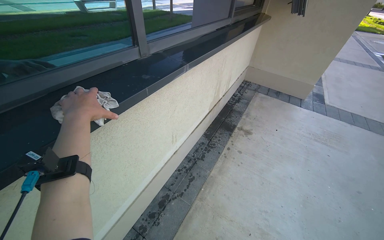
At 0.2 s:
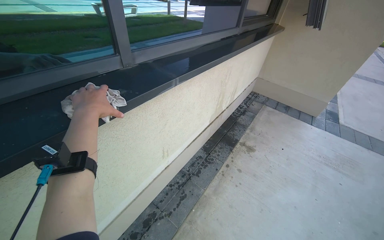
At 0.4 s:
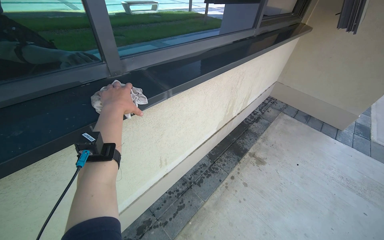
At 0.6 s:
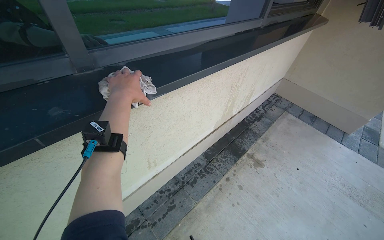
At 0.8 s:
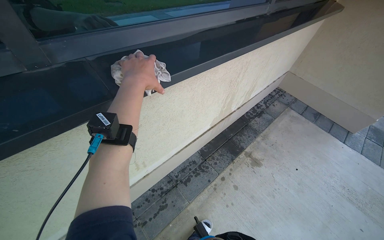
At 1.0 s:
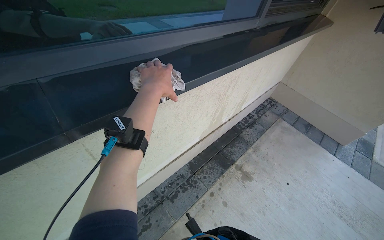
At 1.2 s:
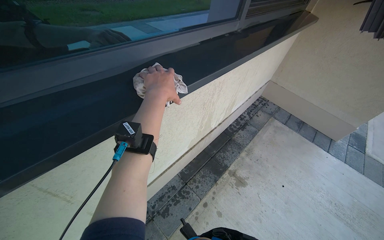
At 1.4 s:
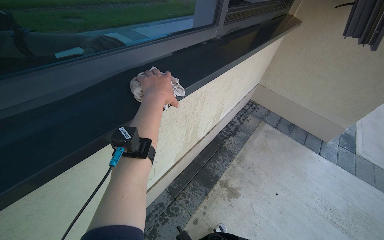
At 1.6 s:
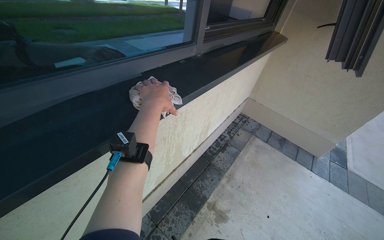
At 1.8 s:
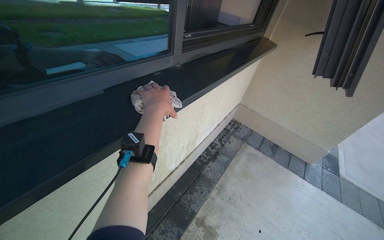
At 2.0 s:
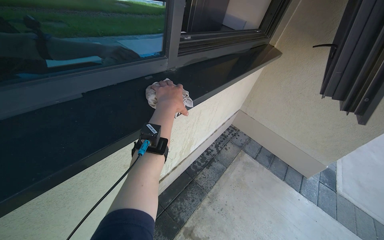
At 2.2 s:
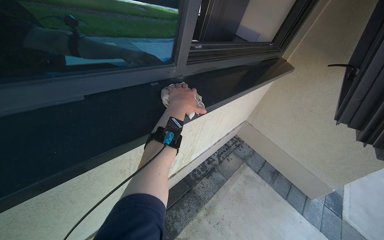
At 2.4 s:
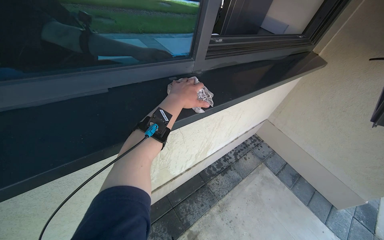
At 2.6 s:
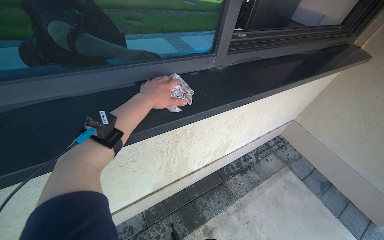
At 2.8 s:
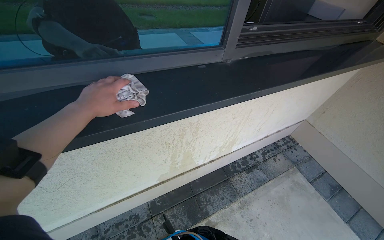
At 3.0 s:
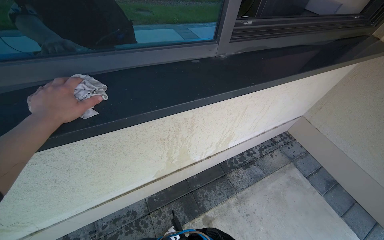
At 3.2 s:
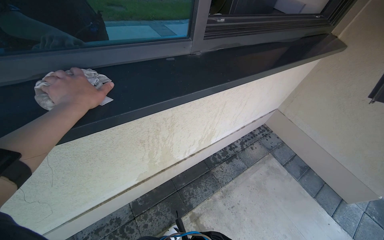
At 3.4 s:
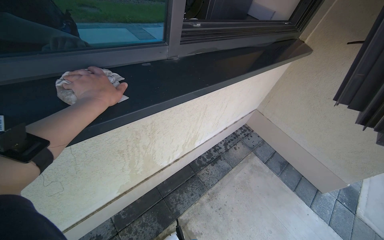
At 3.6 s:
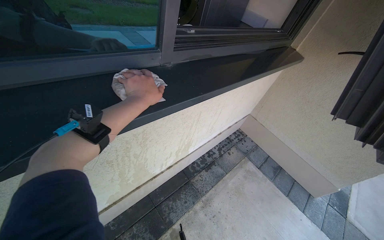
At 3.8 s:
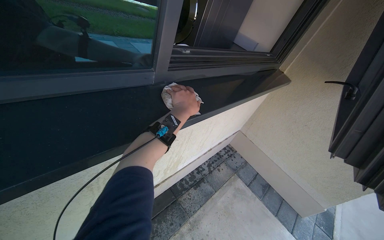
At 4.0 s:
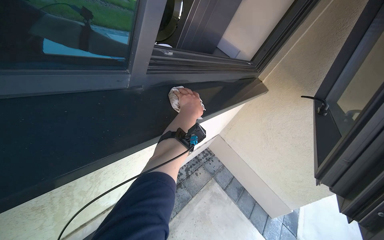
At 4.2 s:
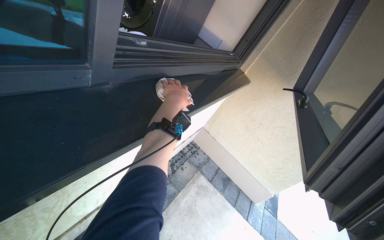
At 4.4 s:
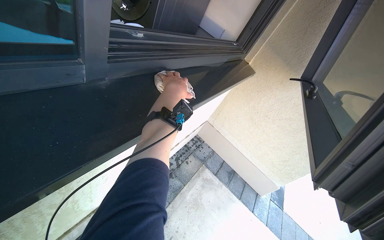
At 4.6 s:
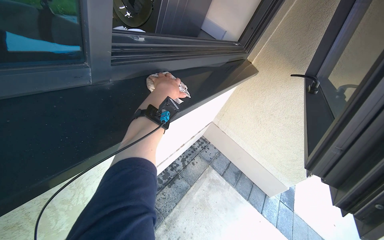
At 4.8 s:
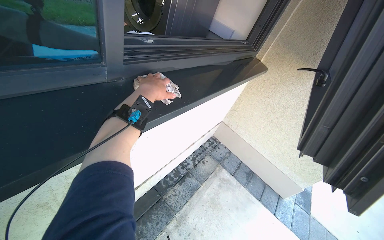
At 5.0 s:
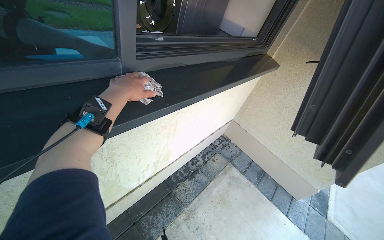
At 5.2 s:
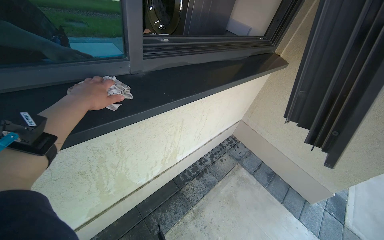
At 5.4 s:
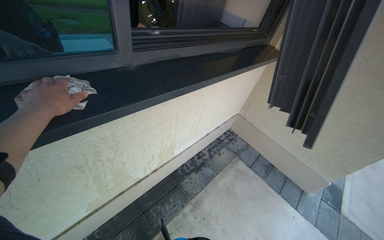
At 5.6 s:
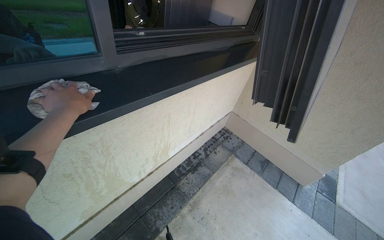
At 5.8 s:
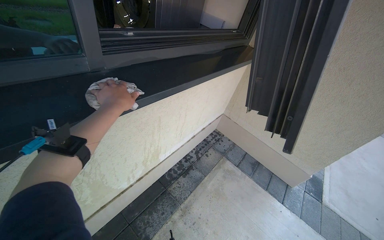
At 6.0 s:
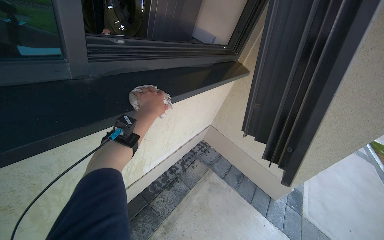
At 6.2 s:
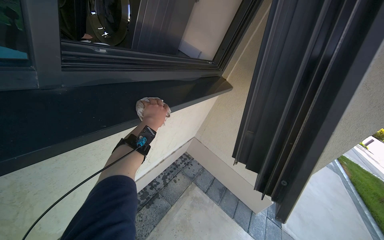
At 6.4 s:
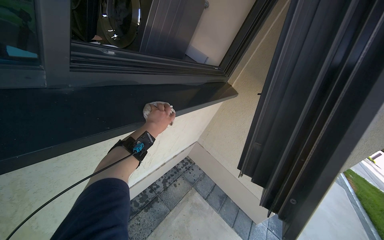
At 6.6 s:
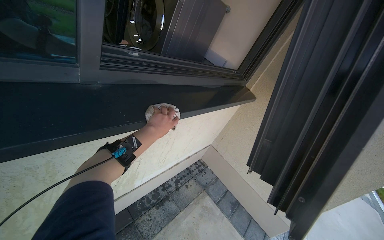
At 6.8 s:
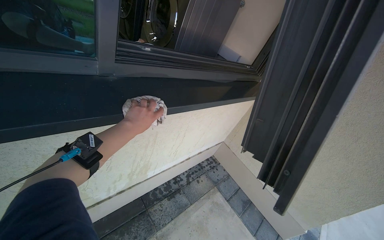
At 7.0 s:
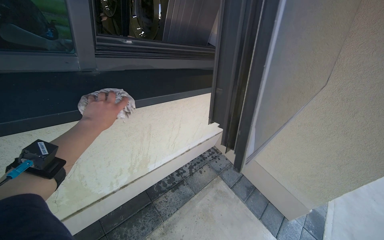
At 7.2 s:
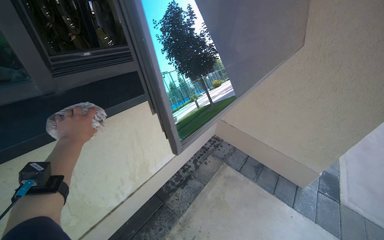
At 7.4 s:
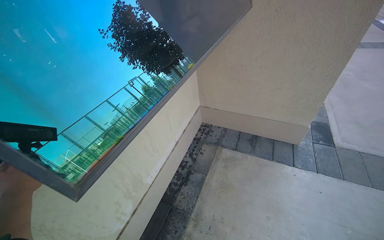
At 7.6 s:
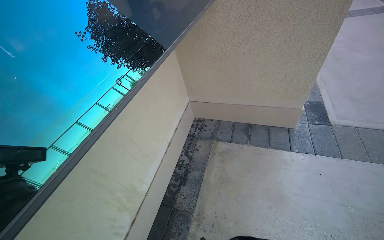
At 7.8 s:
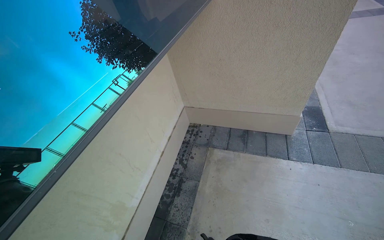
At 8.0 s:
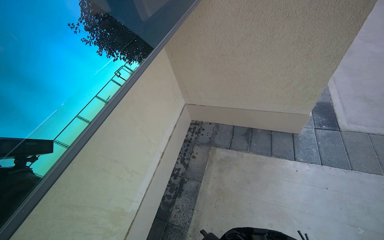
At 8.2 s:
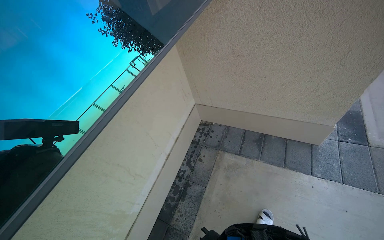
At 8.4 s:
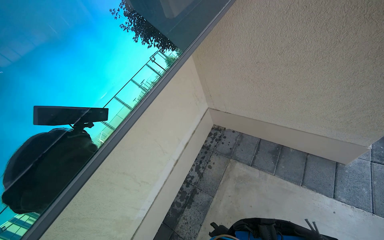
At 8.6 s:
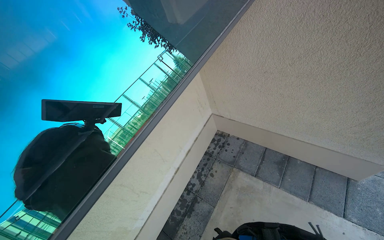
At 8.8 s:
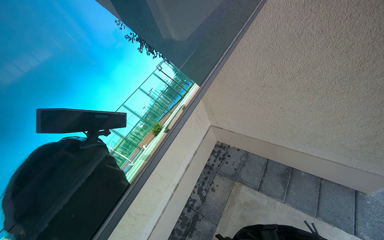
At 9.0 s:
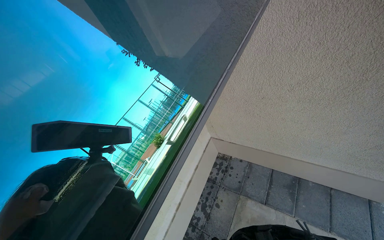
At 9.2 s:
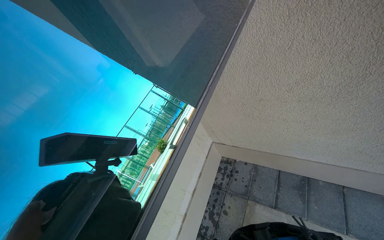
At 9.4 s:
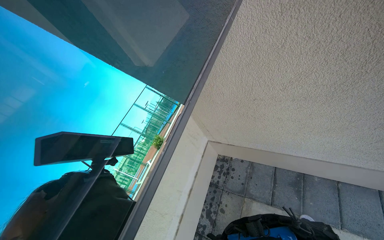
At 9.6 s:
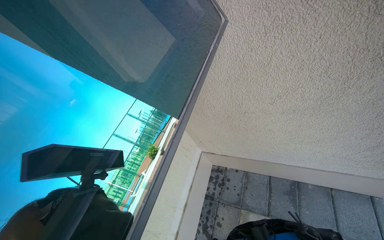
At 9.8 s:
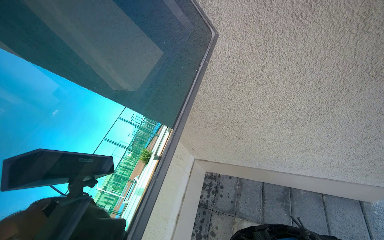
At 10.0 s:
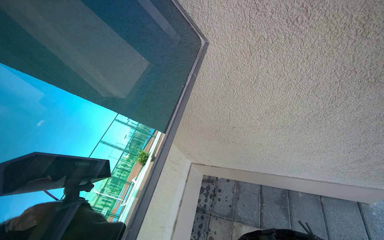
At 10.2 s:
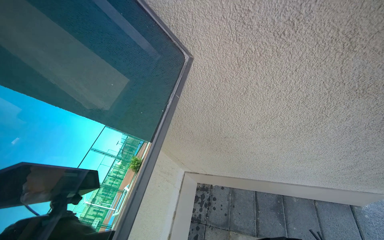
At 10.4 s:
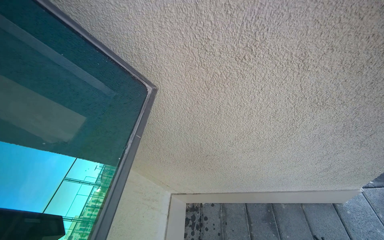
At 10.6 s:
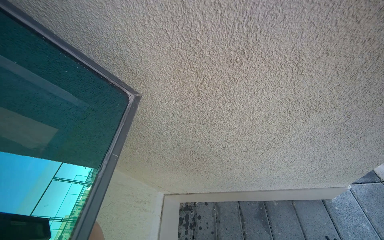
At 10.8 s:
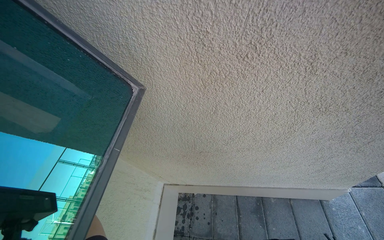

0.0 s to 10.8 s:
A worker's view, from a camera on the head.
Job: wiping surfaces.
The whole recording: Cleaning wall next to window. The worker wipes the window sills and frames with a wet cloth.
0.0 to 1.6 s: The head travels some 1 m.
1.6 to 3.0 s: The head rotates about 25 degrees to the left. The left hand heads to the left, covering about 10 cm.
3.0 to 4.6 s: The view pans to the right by approximately 30 degrees. The left hand goes about 70 cm farther from the camera, to the right and up the picture.
4.6 to 6.2 s: The left hand heads down the picture, covering some 10 cm, and goes to the left and returns, about 25 cm each way.
6.2 to 7.8 s: The wearer moves about 60 cm. The scene rotates counterclockwise by some 40 degrees.
7.8 to 9.2 s: The wearer moves about 60 cm.
9.2 to 10.8 s: The view pans to the right by some 15 degrees.

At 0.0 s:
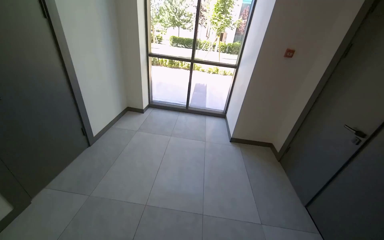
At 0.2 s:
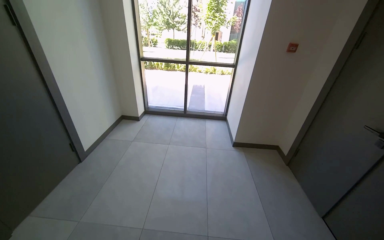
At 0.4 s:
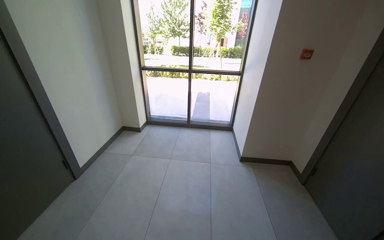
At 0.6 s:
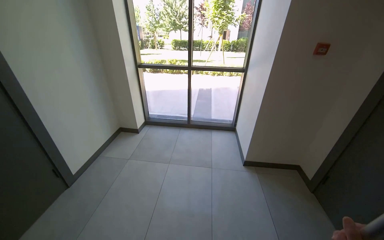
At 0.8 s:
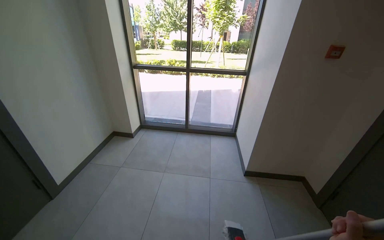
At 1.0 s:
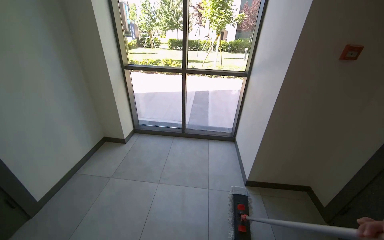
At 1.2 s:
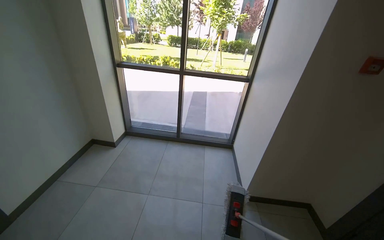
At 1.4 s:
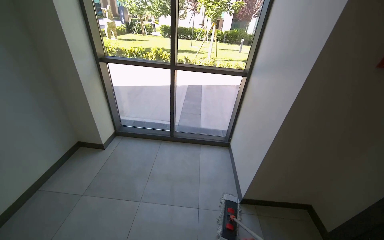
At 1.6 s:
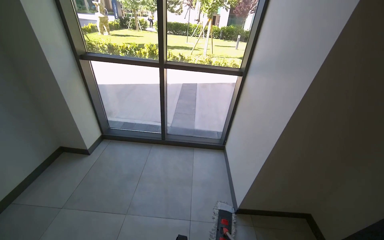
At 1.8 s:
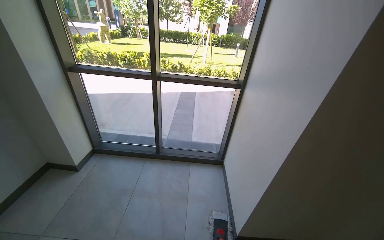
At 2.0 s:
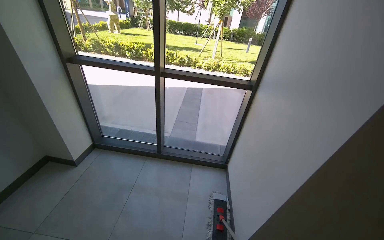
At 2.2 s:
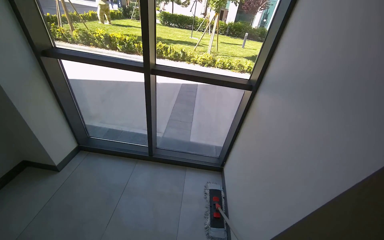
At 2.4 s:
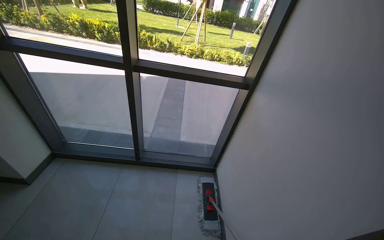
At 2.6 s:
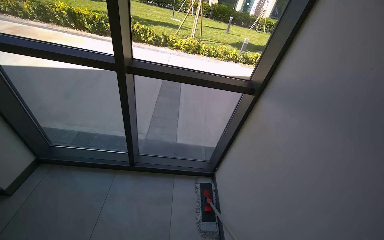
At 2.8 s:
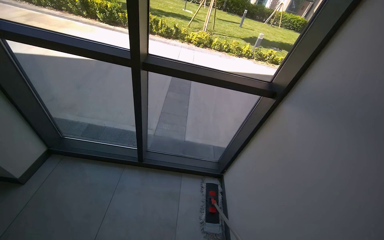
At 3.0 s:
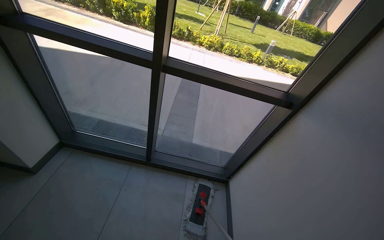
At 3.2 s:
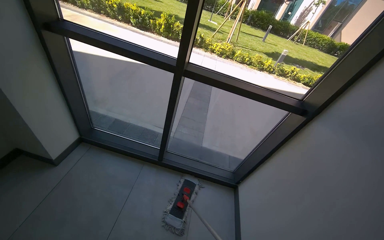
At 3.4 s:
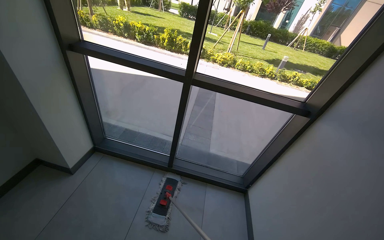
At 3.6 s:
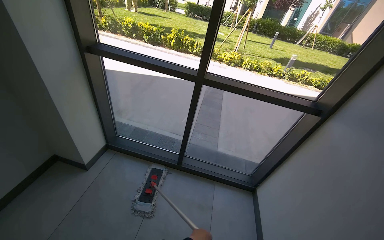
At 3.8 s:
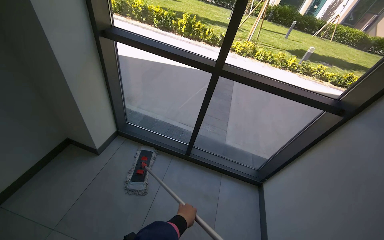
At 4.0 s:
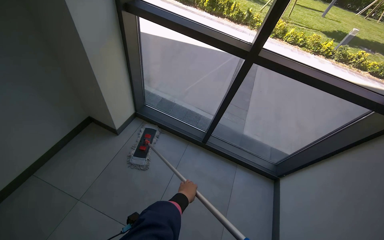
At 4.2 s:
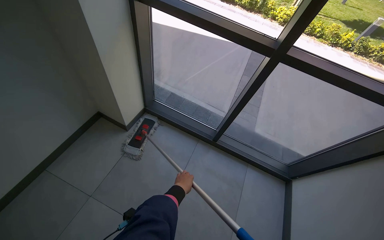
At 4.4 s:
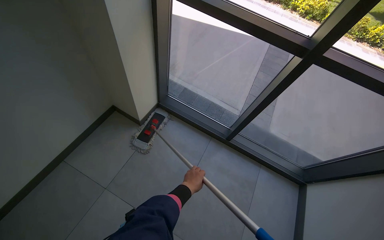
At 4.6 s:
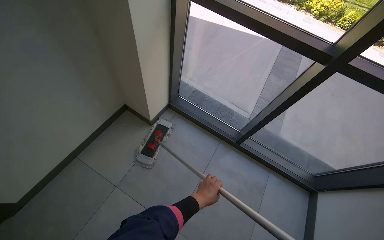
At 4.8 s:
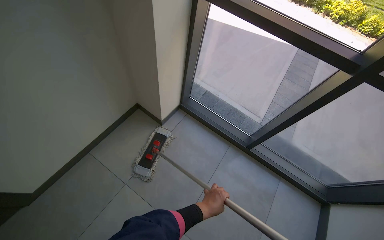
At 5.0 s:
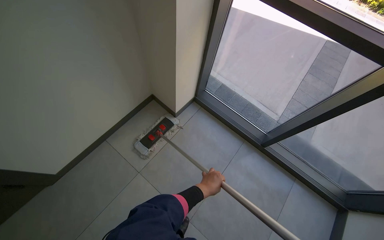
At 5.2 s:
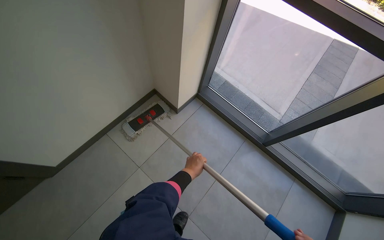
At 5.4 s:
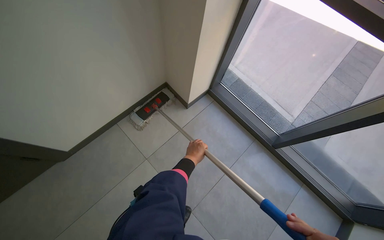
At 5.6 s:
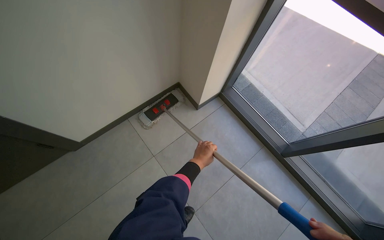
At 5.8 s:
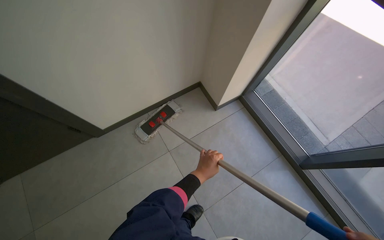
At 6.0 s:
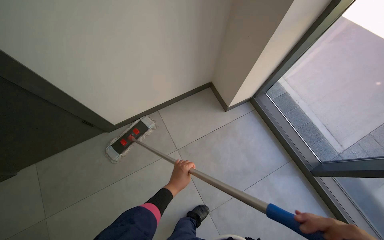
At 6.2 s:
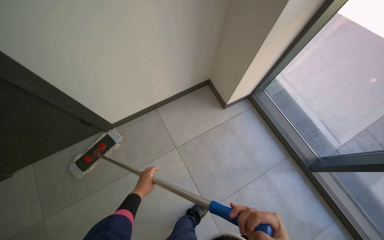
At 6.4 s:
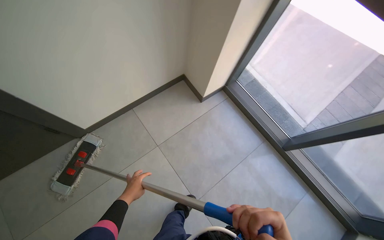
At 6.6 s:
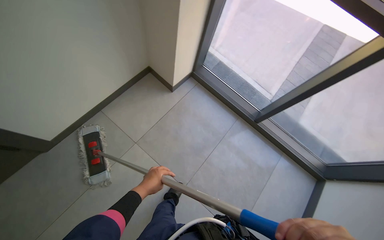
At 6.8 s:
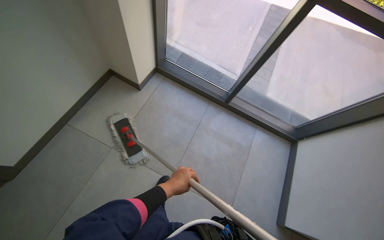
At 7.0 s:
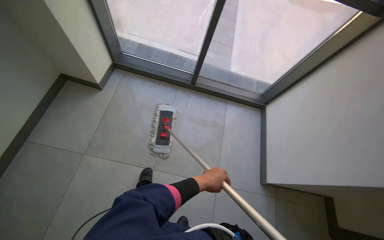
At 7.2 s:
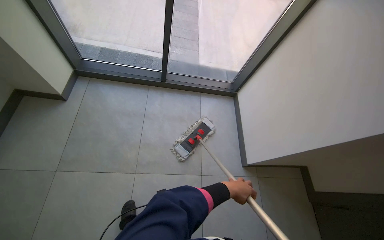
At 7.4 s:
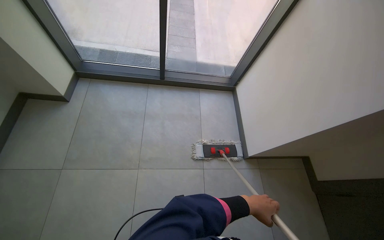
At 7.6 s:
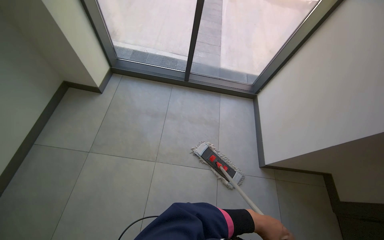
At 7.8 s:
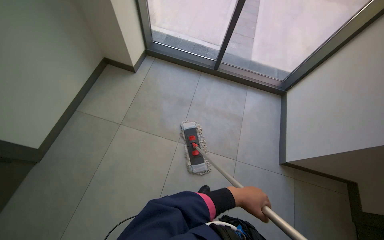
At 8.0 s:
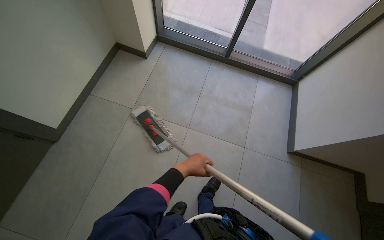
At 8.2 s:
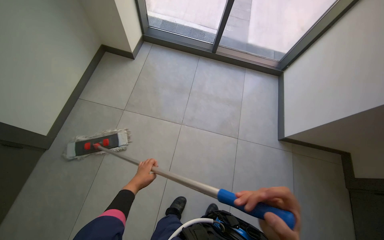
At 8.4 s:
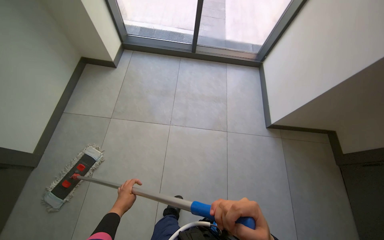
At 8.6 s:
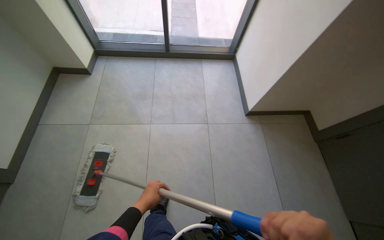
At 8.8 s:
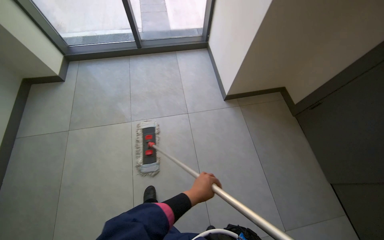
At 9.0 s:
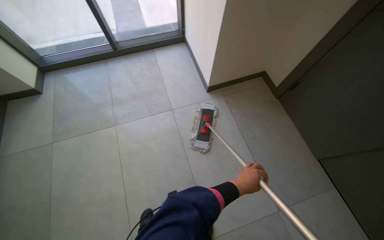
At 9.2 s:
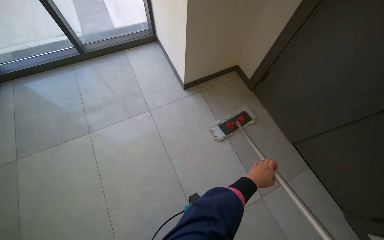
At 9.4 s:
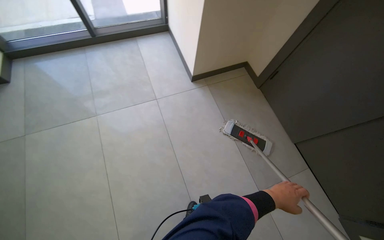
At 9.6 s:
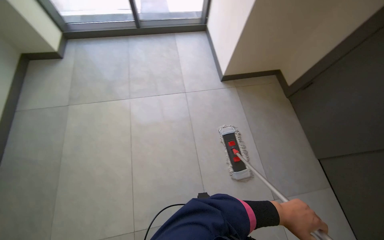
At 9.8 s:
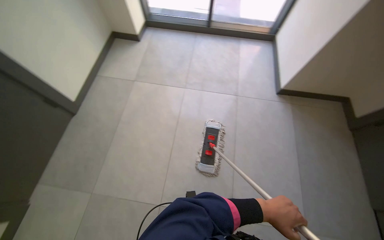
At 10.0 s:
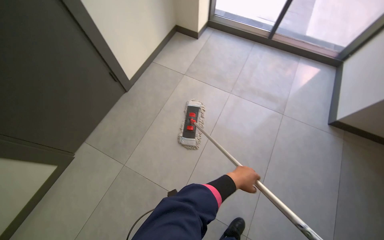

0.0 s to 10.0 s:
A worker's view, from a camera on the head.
Job: mopping floor.
The whole recording: Mopping tiled floor. The worker mops the tiled floor with a flat mop, moving it back and forth.
0.0 to 1.4 s: The head travels roughly 1.5 m.
1.4 to 2.8 s: The camera travels some 90 cm.
2.8 to 4.2 s: The camera is carried to the left, some 50 cm. The head rotates roughly 20 degrees to the left.
4.2 to 5.8 s: The wearer looks some 35 degrees further to the left.
5.8 to 7.2 s: The camera is carried roughly 50 cm. The wearer's head swings roughly 60 degrees to the right.
7.2 to 8.6 s: The wearer moves some 50 cm.
8.6 to 10.0 s: The camera is carried approximately 50 cm. The head rotates about 30 degrees to the left.
